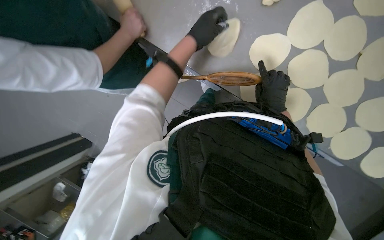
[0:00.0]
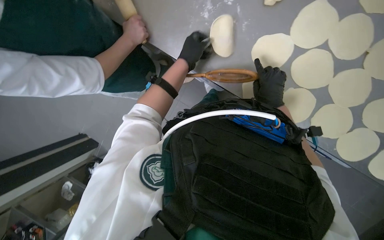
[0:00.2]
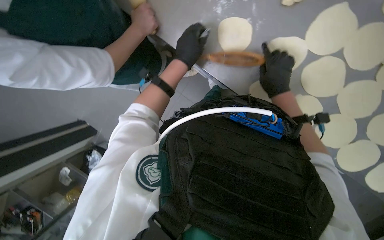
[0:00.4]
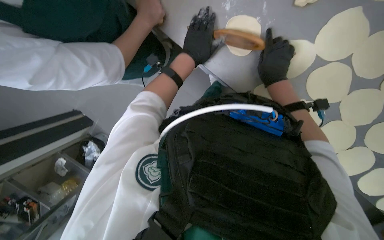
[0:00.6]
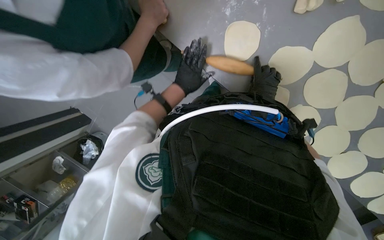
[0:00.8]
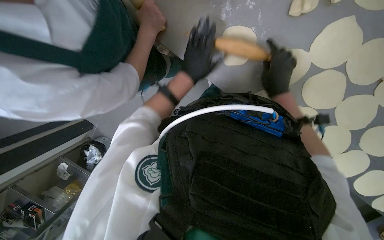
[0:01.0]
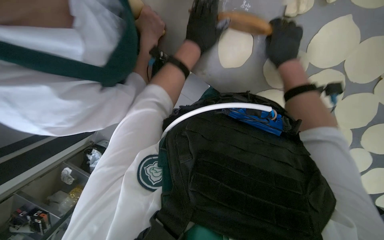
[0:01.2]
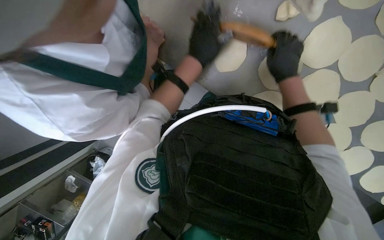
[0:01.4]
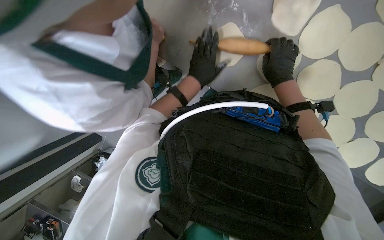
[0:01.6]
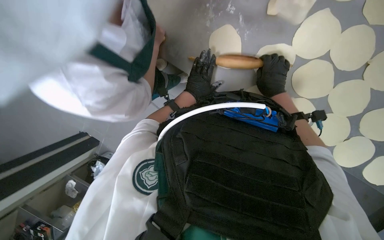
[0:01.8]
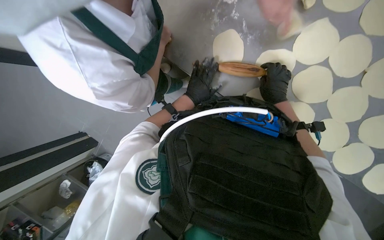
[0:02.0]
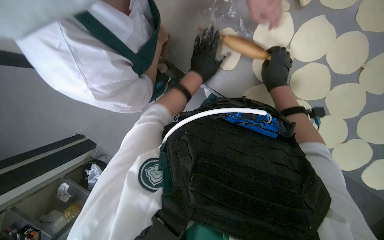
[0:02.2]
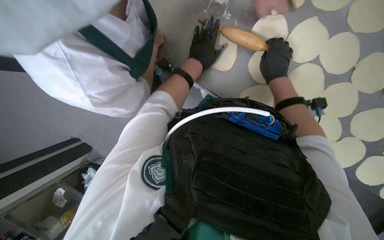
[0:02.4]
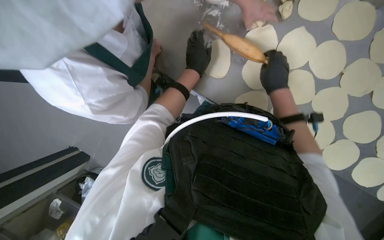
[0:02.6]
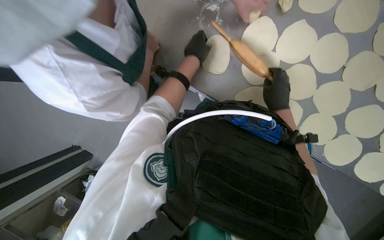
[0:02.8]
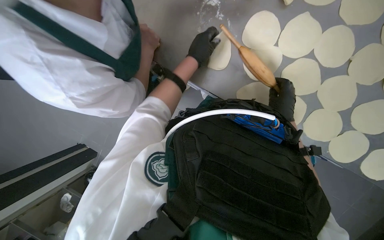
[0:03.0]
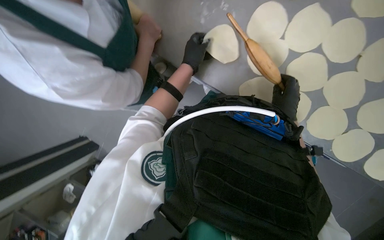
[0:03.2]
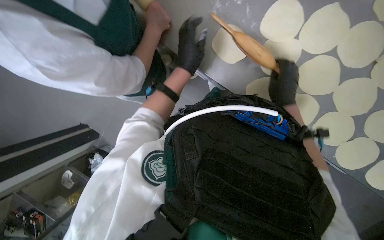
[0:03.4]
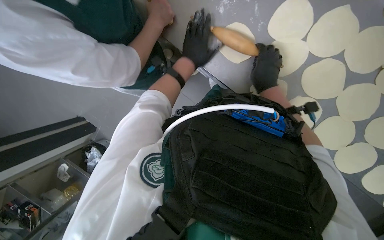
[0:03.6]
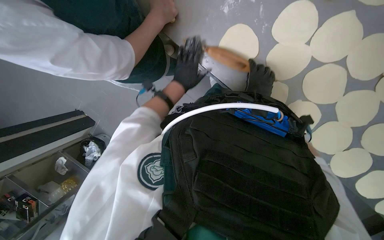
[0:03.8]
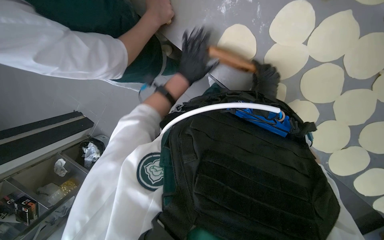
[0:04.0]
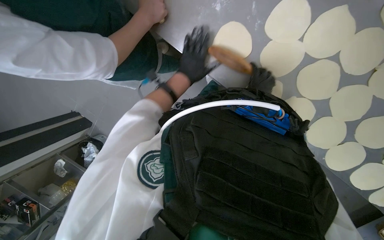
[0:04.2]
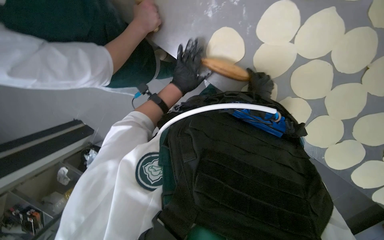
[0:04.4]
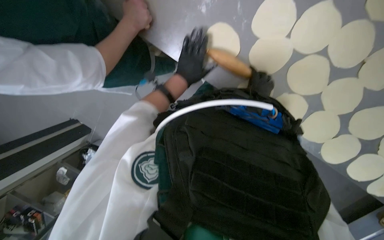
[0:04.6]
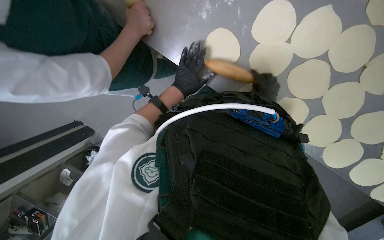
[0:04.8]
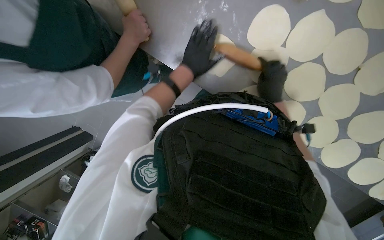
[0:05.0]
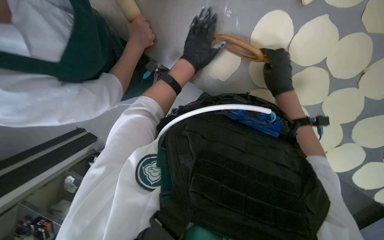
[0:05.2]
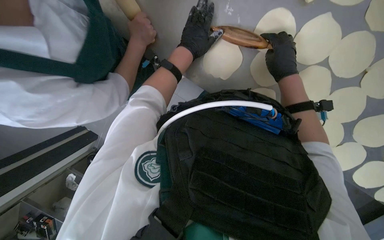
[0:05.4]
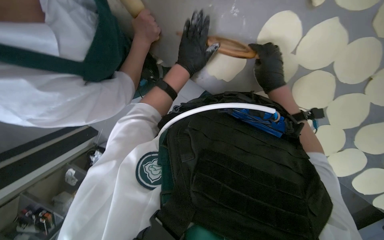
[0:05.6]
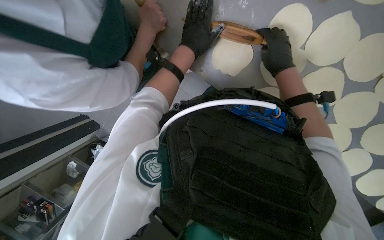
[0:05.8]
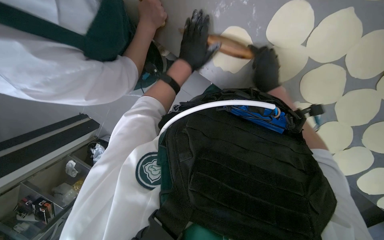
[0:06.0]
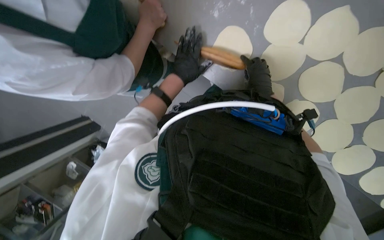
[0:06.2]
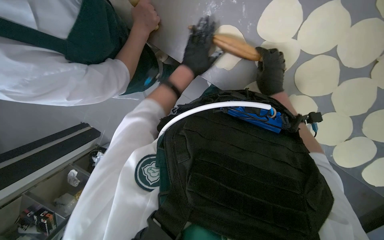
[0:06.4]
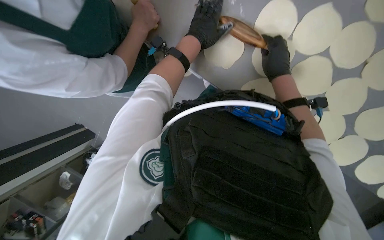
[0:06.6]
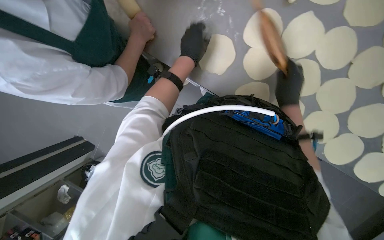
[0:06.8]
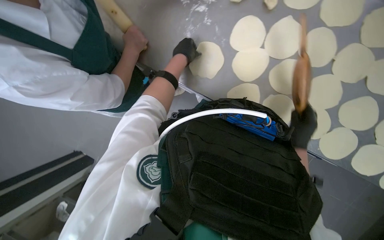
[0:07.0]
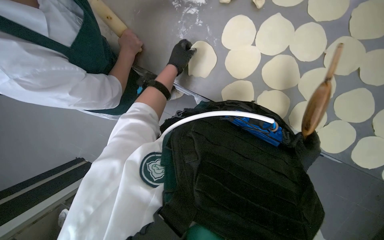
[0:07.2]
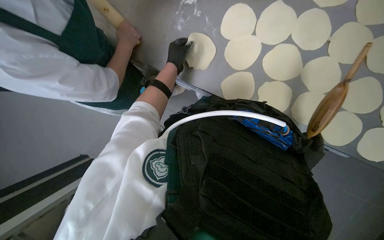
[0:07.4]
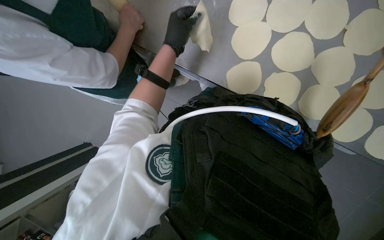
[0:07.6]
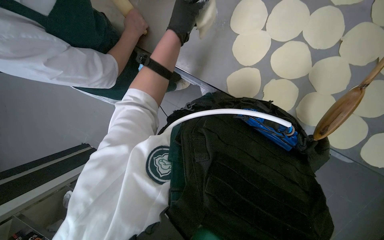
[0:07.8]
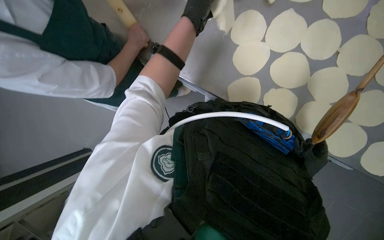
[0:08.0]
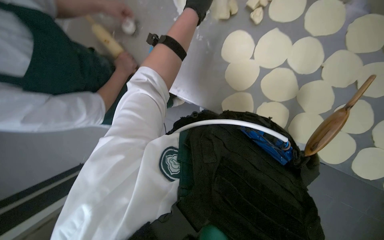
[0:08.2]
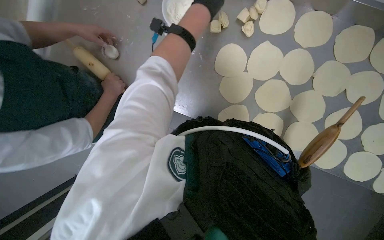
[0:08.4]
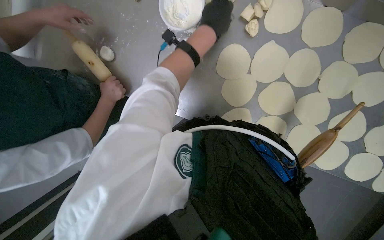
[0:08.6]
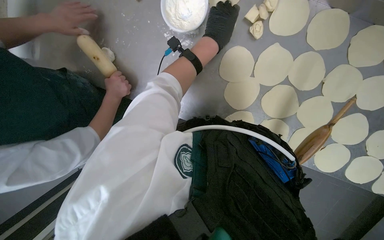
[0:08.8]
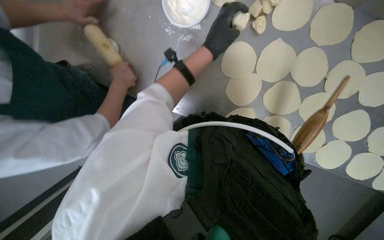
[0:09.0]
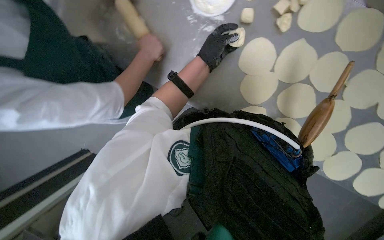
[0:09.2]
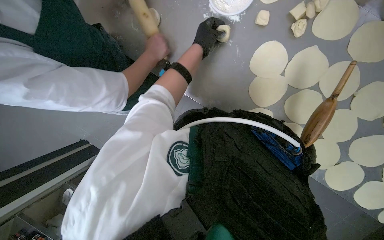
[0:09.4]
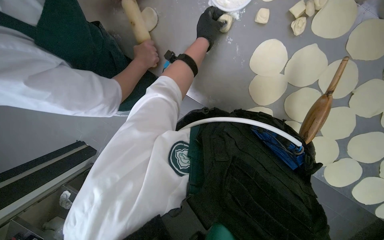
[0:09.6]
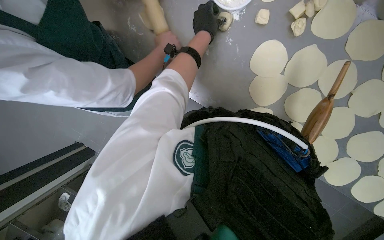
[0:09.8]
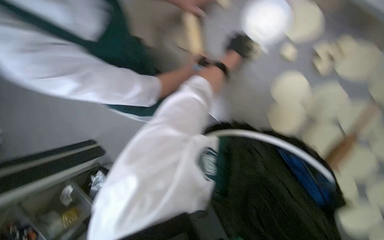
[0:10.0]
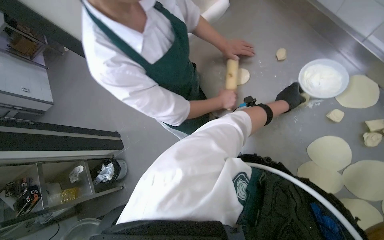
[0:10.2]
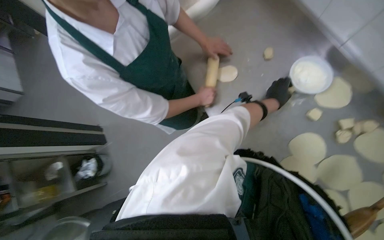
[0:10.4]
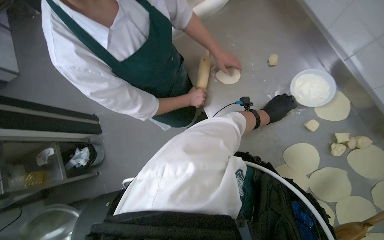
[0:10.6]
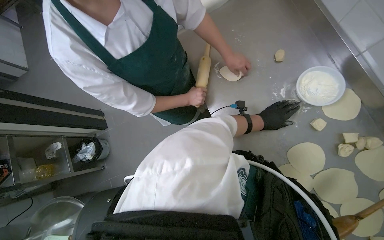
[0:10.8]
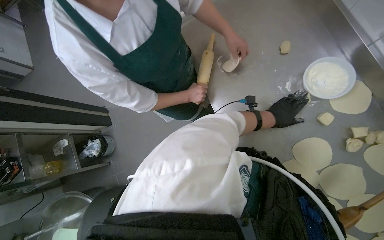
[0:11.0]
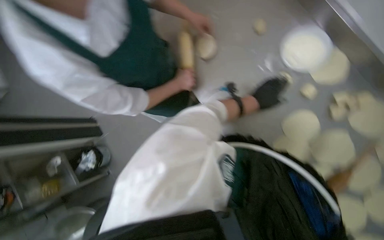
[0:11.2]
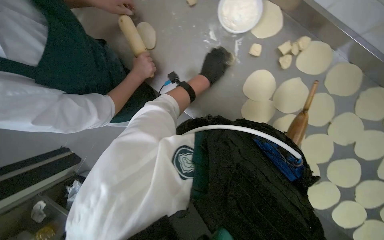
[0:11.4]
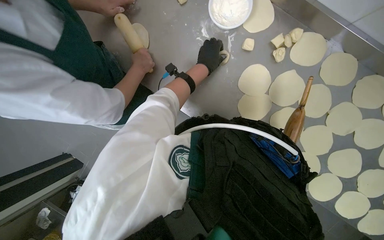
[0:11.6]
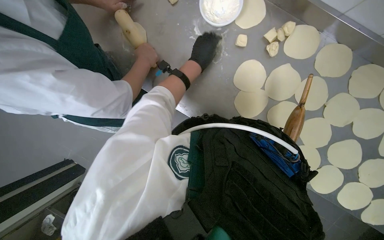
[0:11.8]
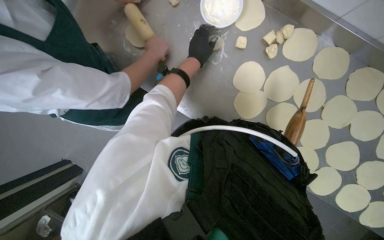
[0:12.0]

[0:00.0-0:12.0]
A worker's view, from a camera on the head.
Job: preparing food.
The whole recording: Flattening dough for dumplings. The worker continues flattening small pieces of dough into circular shapes using a rolling pin.
0:00.0 to 0:01.6: The left hand swings up and down the picture, approximately 10 cm each way, with 2 reversals; the right hand goes roughly 10 cm up the picture.
0:01.6 to 0:03.0: The right hand moves down the picture, about 10 cm.
0:03.0 to 0:04.4: The right hand shifts approximately 15 cm farther from the camera and up the picture. Meanwhile the left hand is displaced farther from the camera and to the left by about 15 cm.
0:04.4 to 0:06.0: The right hand is displaced nearer to the camera by approximately 15 cm.
0:07.6 to 0:09.0: The left hand travels up the picture by approximately 10 cm.
0:09.0 to 0:10.4: The wearer's head swings some 40 degrees to the left.
0:10.4 to 0:12.0: Everything in view rotates some 30 degrees counterclockwise.

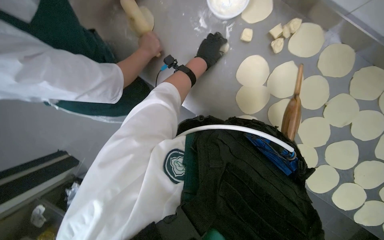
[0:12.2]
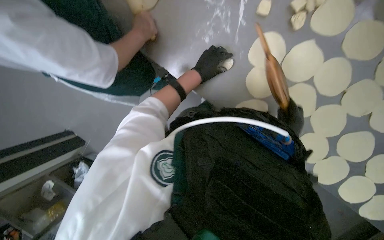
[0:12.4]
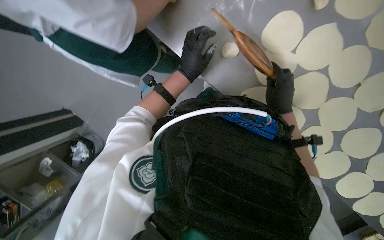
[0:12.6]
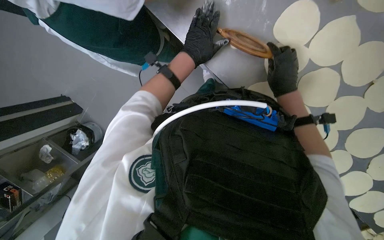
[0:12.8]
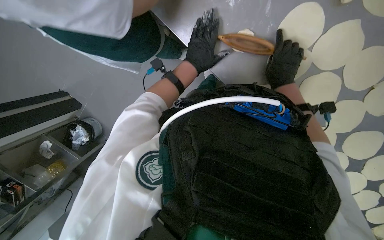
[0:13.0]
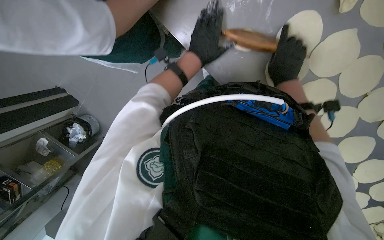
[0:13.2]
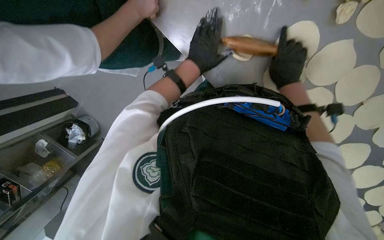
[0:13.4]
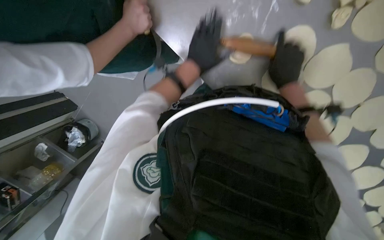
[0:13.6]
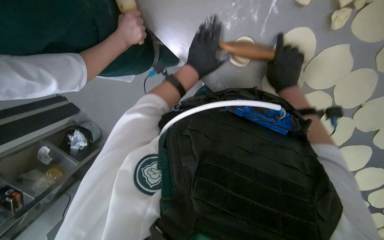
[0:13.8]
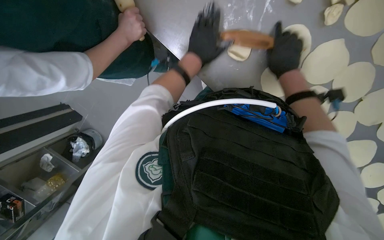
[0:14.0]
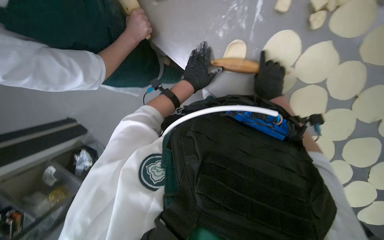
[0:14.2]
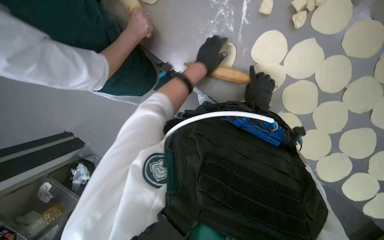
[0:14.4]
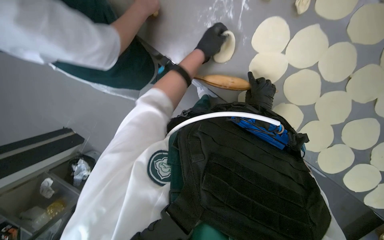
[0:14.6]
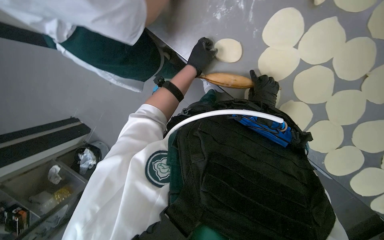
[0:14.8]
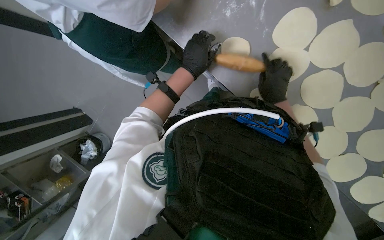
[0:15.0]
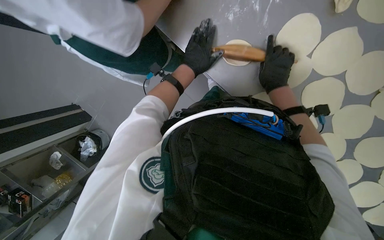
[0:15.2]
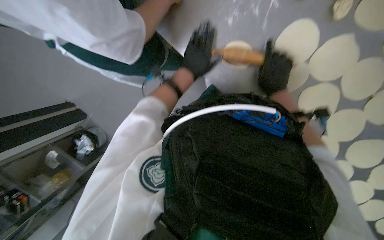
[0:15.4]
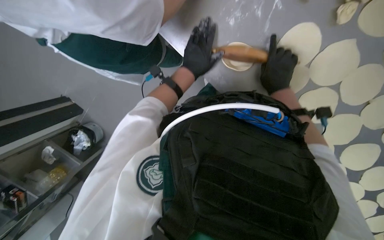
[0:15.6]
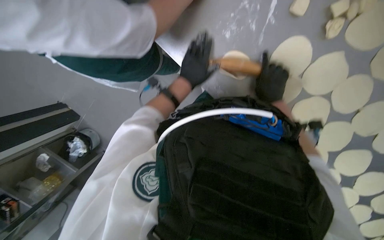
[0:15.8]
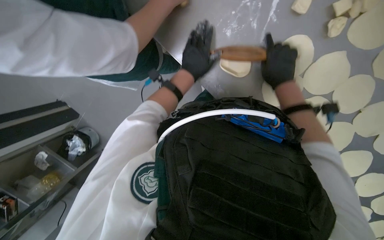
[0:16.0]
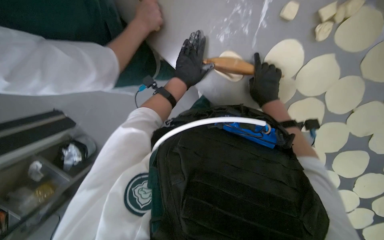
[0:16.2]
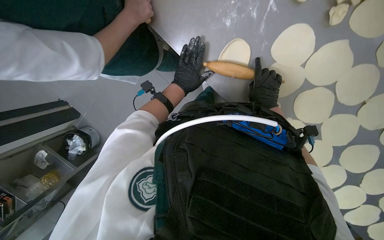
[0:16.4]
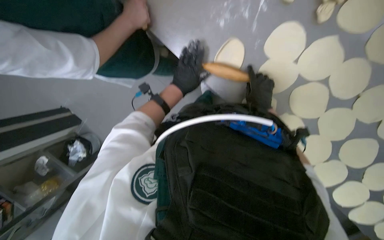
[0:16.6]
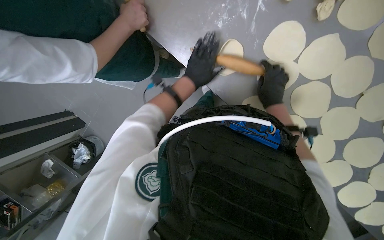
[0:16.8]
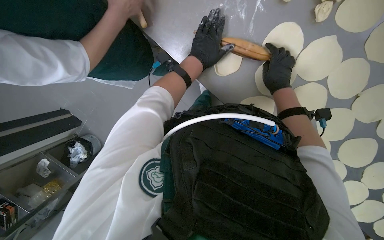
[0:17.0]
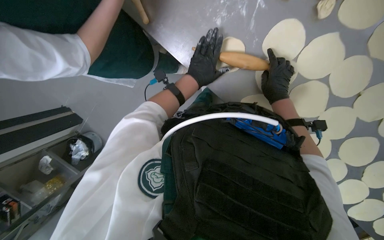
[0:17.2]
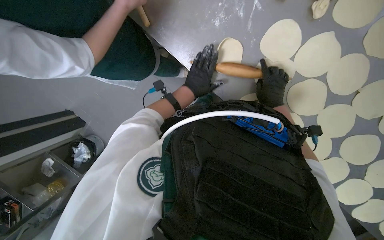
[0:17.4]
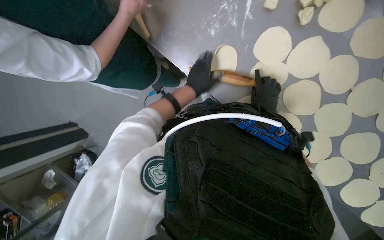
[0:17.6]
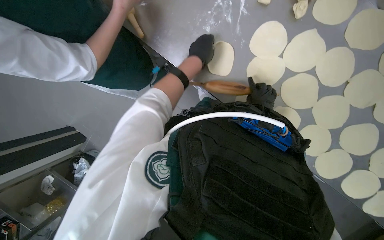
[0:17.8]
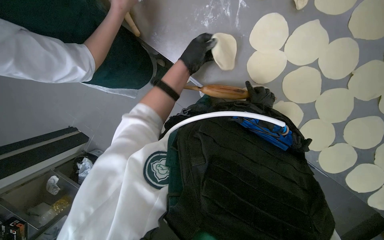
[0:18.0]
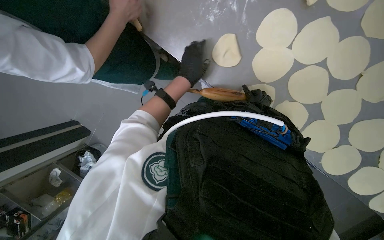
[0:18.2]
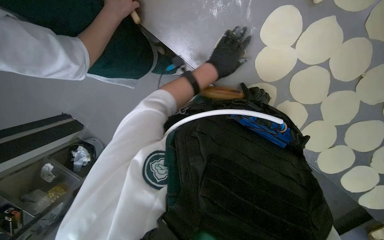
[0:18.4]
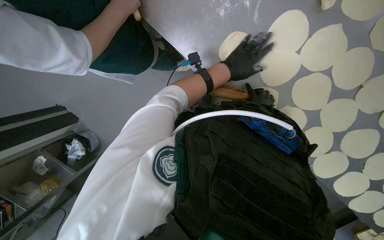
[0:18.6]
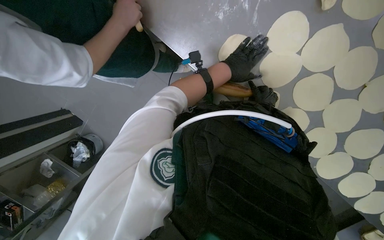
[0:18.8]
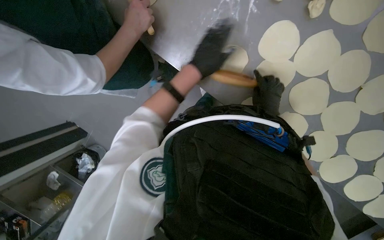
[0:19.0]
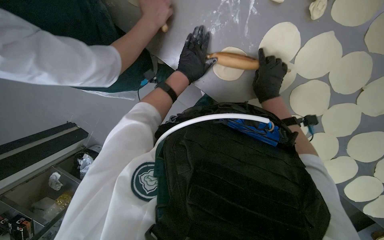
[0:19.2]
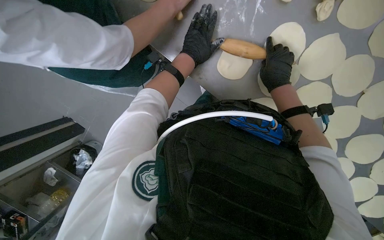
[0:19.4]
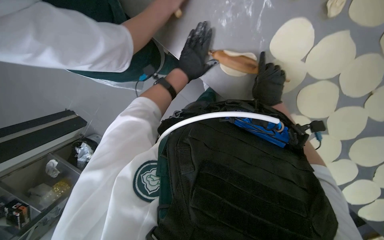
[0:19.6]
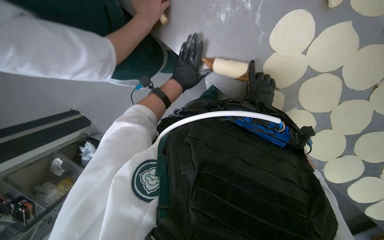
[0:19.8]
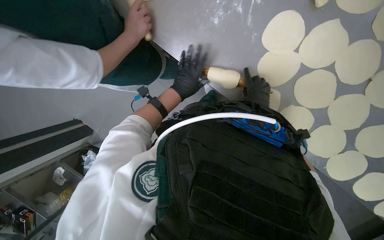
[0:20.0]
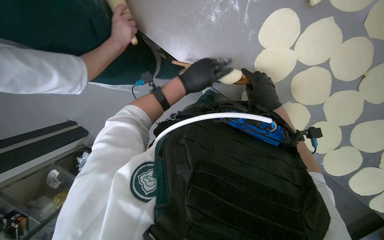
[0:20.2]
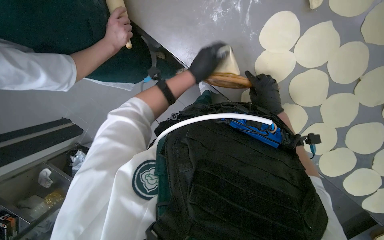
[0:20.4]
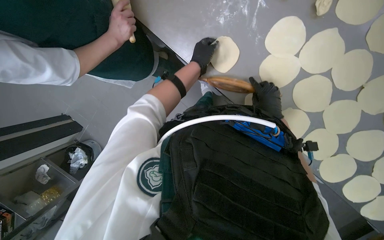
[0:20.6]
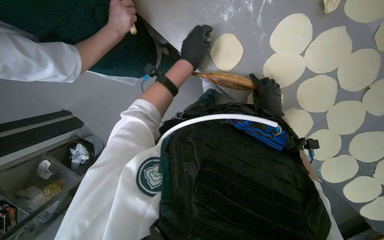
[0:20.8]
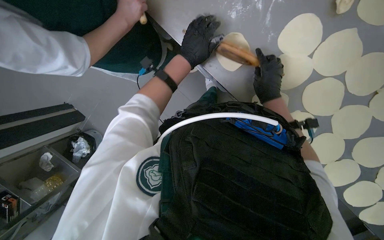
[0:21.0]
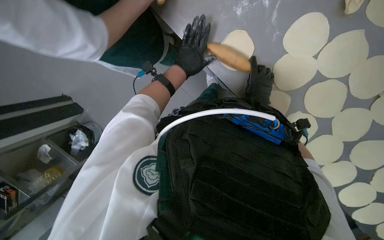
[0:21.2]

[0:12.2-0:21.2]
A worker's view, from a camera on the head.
Job: preparing food.
The whole recording: Flattening dough for dumplings. The worker continues flattening small pieces of dough into circular shapes using a rolling pin.
0:12.2 to 0:13.8: The view tilts about 15 degrees downward. The right hand moves up the picture and farther from the camera, approximately 25 cm.
0:15.2 to 0:16.6: The right hand shifts about 10 cm down the picture.
0:16.6 to 0:18.2: The left hand goes nearer and farther, some 10 cm each way, reversing 2 times.
0:18.2 to 0:19.8: The left hand reaches about 10 cm to the right, then returns.
